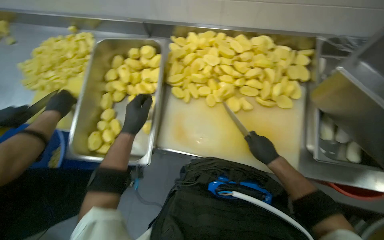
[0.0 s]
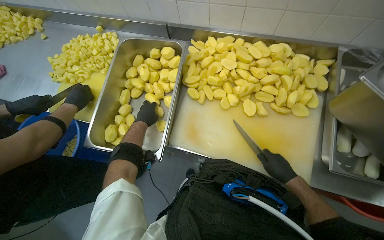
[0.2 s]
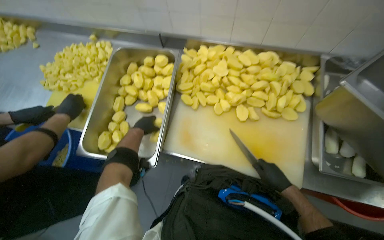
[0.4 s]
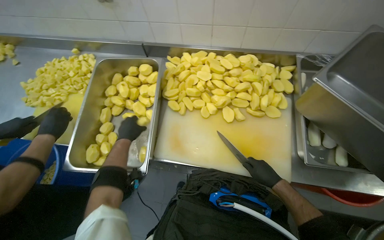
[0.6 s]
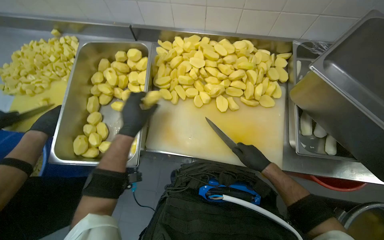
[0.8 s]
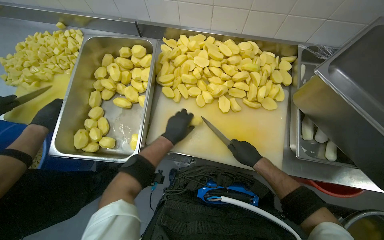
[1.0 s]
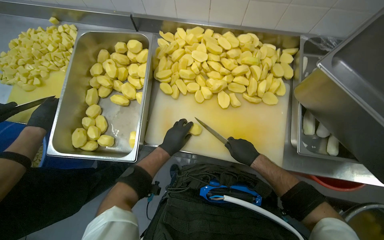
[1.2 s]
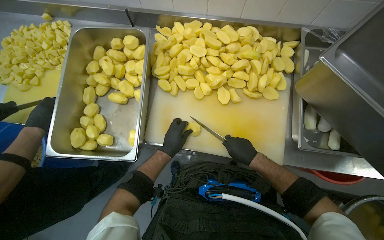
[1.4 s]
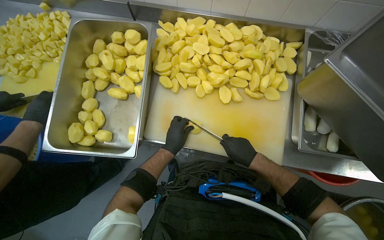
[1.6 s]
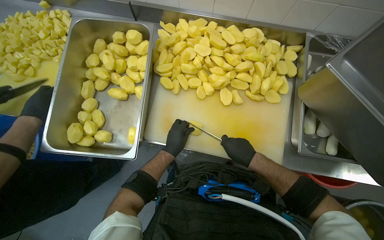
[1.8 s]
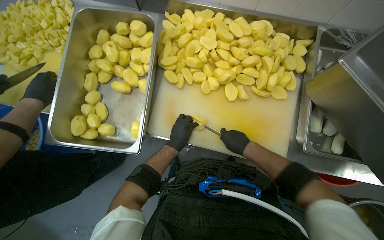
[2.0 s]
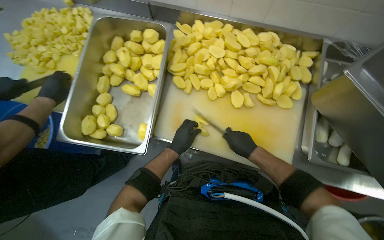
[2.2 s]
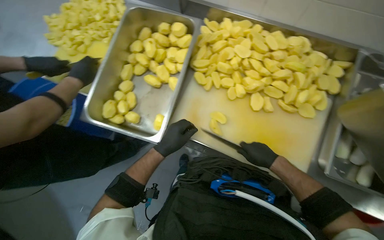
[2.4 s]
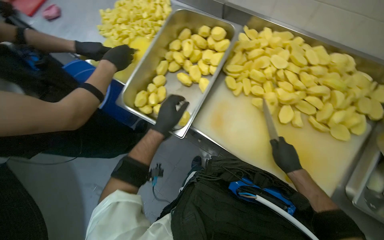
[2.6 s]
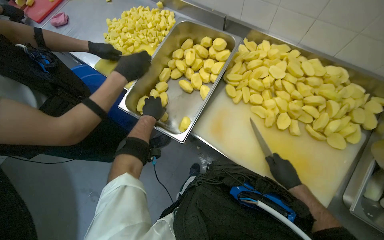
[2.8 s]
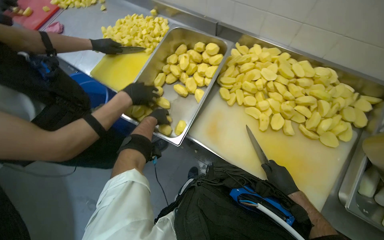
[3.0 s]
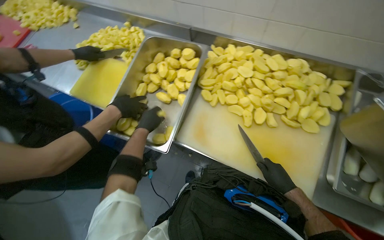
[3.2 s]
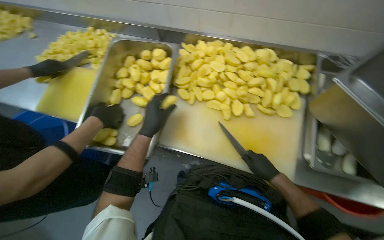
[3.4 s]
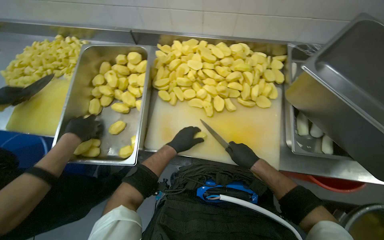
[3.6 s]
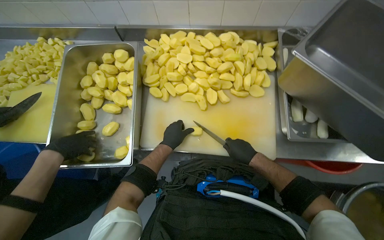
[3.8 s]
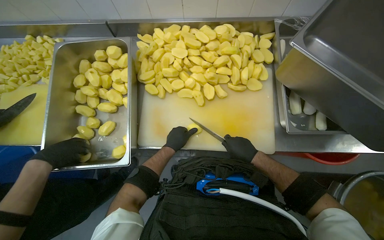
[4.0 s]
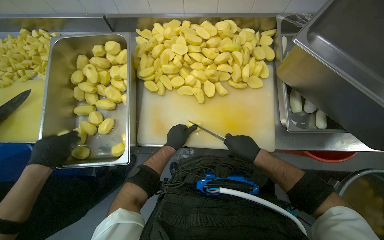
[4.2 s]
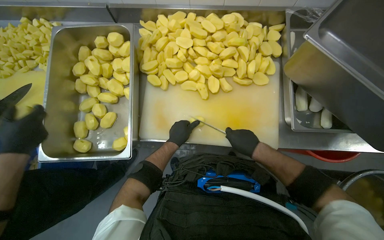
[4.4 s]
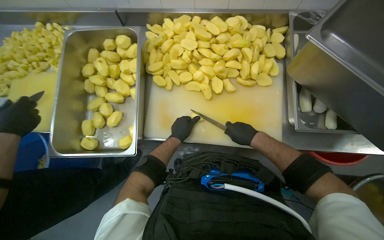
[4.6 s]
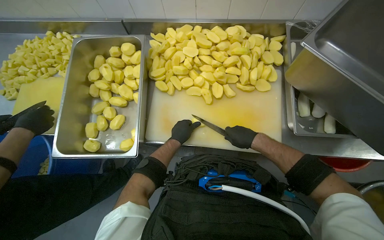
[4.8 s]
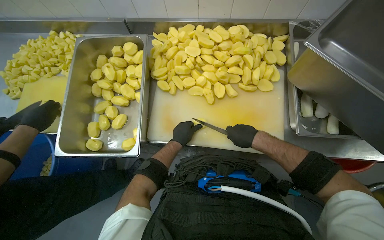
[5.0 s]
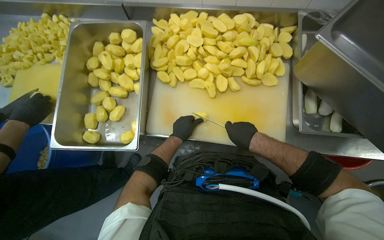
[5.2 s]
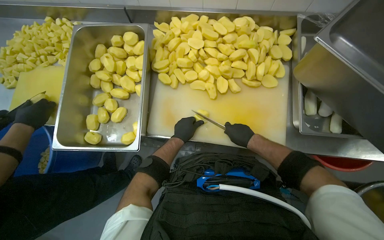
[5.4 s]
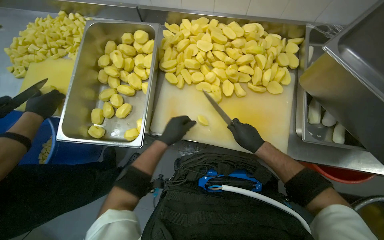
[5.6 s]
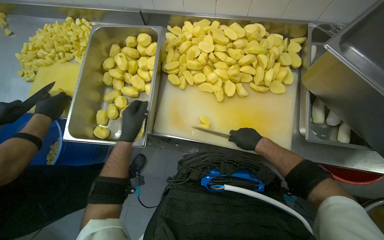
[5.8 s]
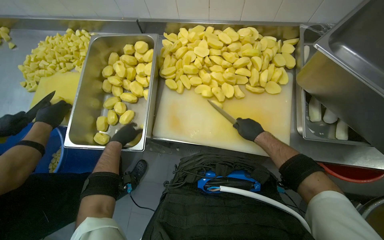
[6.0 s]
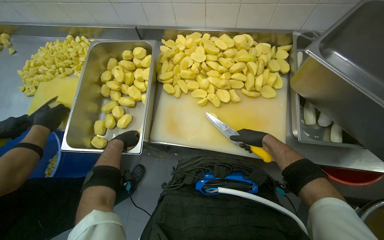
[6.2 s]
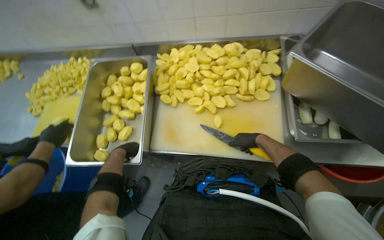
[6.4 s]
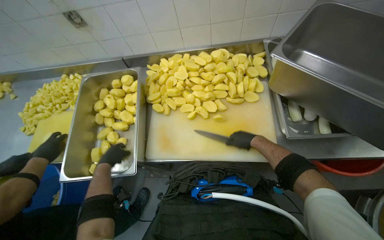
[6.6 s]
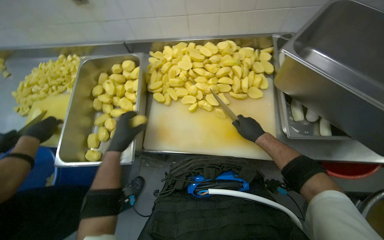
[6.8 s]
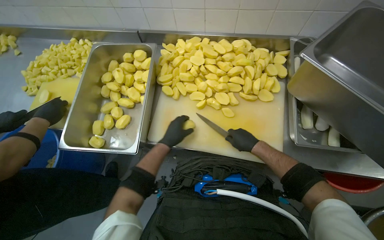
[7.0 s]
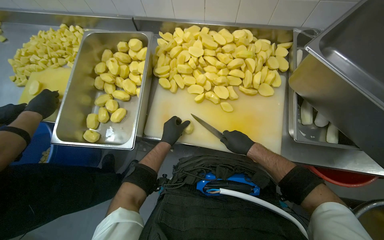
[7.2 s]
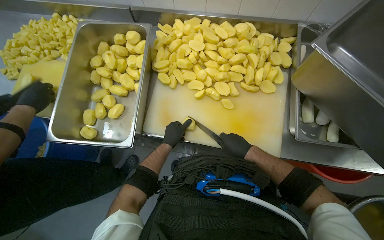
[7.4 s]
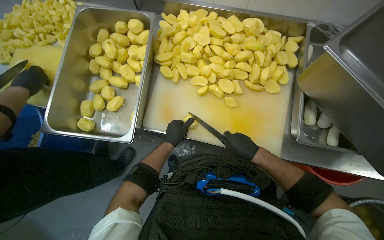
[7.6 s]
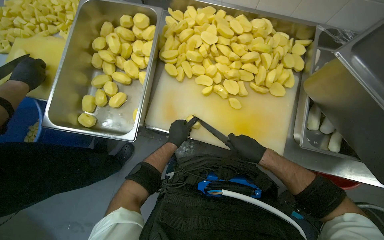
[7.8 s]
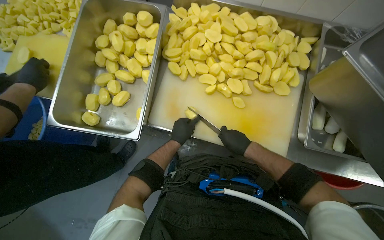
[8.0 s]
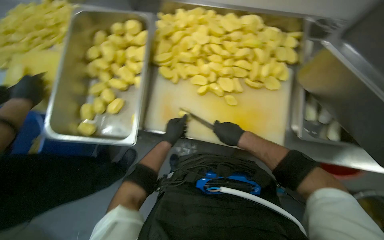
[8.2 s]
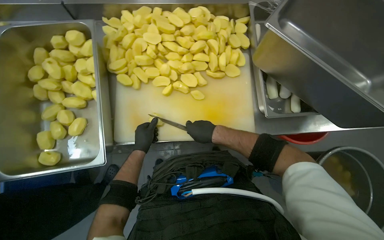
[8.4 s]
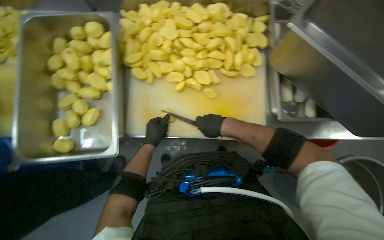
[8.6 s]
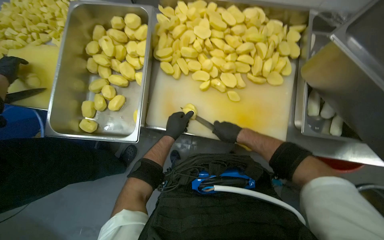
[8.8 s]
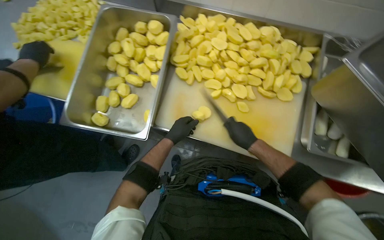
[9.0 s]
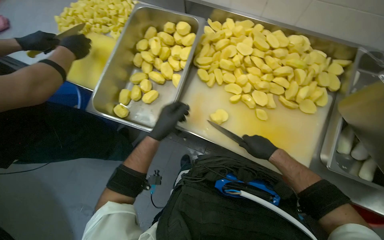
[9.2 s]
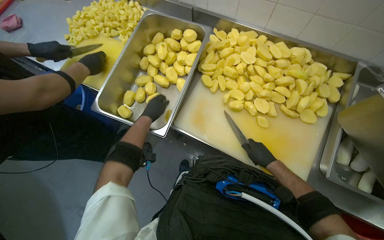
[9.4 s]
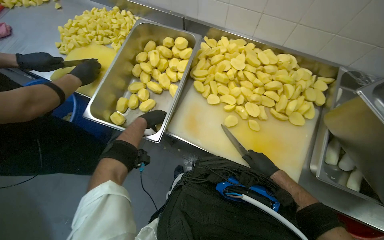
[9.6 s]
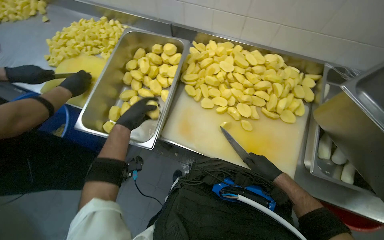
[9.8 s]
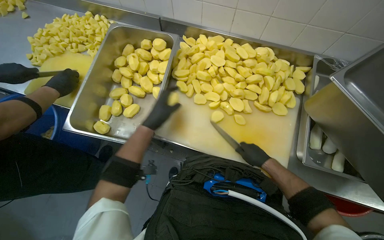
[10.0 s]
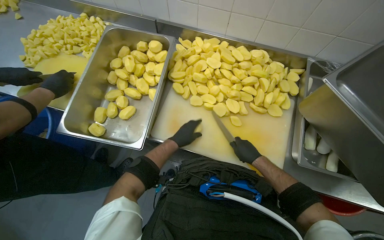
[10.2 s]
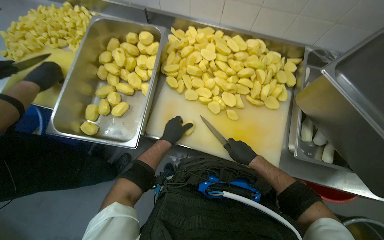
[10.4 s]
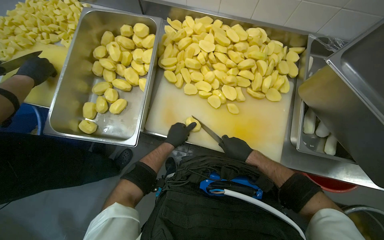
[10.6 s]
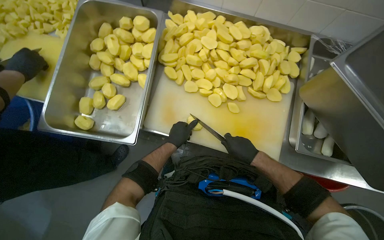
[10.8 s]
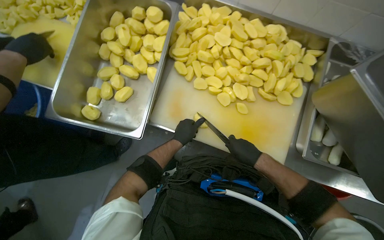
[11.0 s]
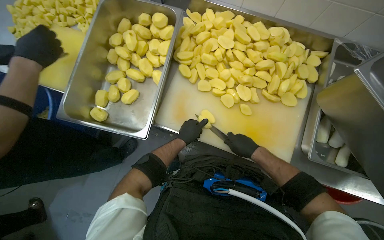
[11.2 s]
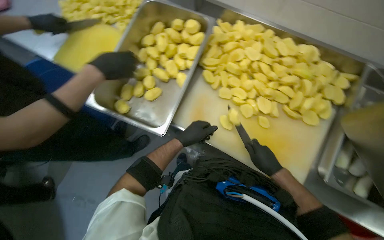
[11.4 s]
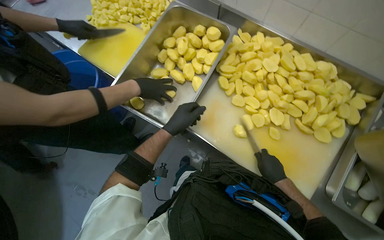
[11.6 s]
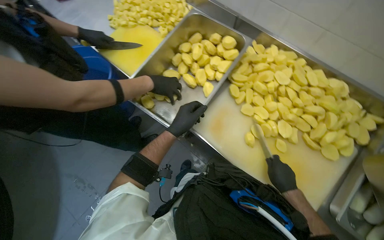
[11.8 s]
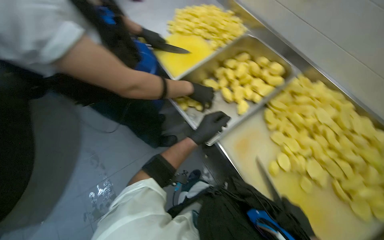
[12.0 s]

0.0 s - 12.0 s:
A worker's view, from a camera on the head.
Job: preparing food.
The whole recording: Dicing potatoes on cutting board. The worker dices peeled potatoes into smaller pieces on a cutting board.
0.0 s - 1.6 s: The left hand moves to the right and down the picture, some 15 cm.
1.6 s - 3.0 s: The left hand travels to the left by roughly 25 cm.
3.0 s - 4.4 s: The head rotates roughly 30 degrees to the right.
4.4 s - 6.0 s: The left hand goes roughly 25 cm to the left and nearer to the camera.
6.0 s - 7.6 s: The left hand goes roughly 20 cm to the right and farther from the camera.
9.0 s - 10.4 s: The left hand reaches approximately 15 cm to the left, then returns.
10.4 s - 12.0 s: The head turns to the left by some 45 degrees.

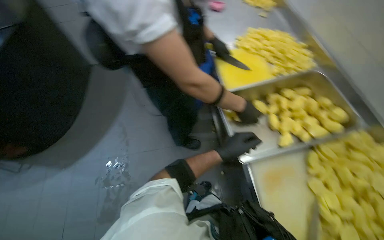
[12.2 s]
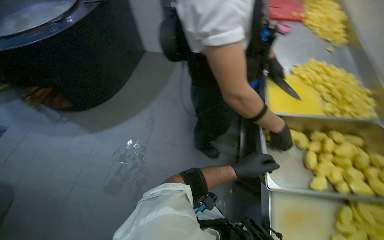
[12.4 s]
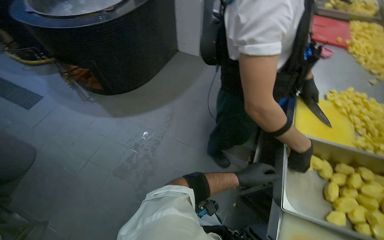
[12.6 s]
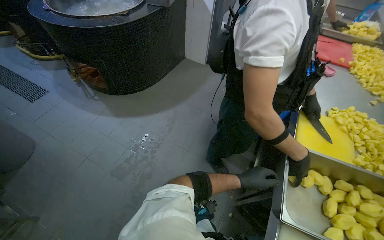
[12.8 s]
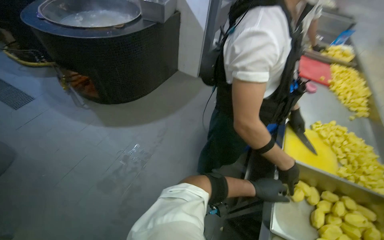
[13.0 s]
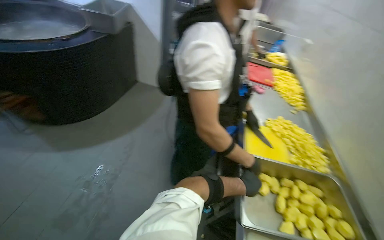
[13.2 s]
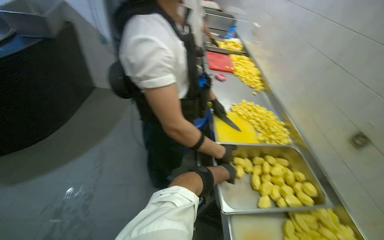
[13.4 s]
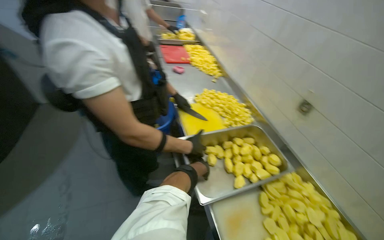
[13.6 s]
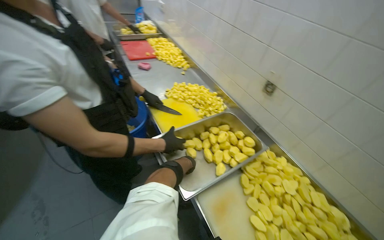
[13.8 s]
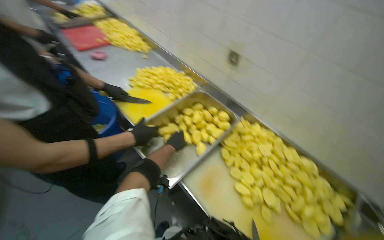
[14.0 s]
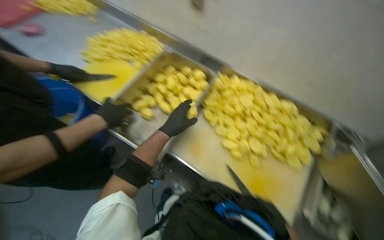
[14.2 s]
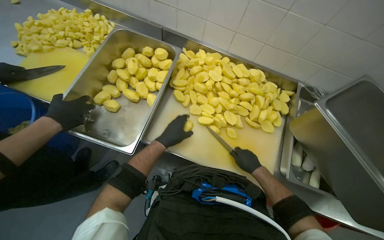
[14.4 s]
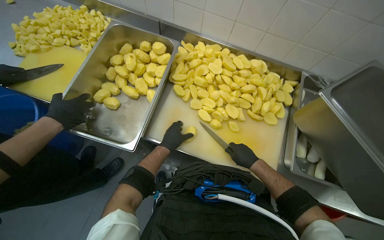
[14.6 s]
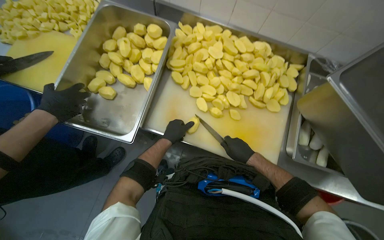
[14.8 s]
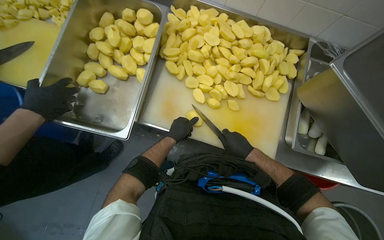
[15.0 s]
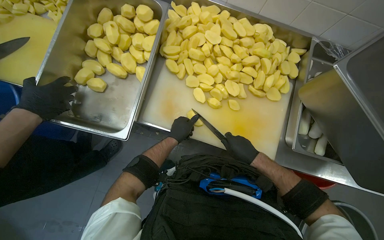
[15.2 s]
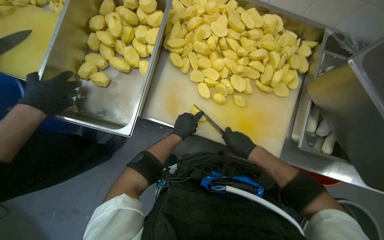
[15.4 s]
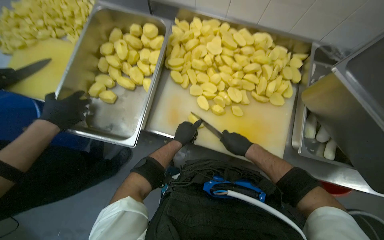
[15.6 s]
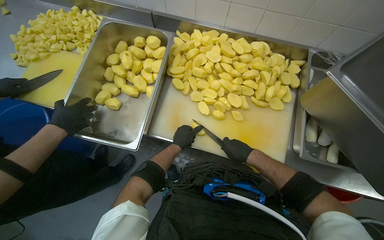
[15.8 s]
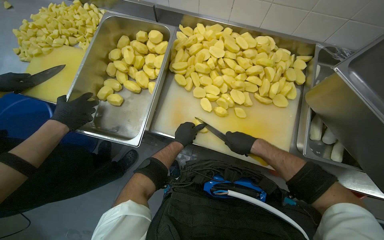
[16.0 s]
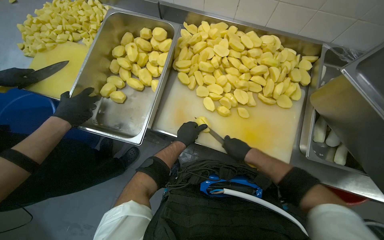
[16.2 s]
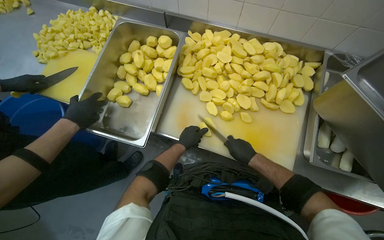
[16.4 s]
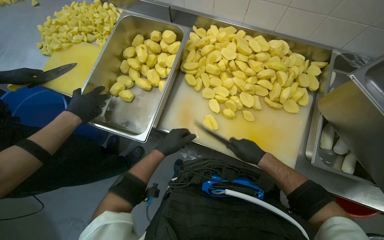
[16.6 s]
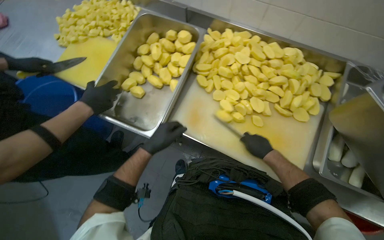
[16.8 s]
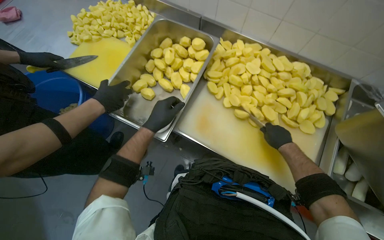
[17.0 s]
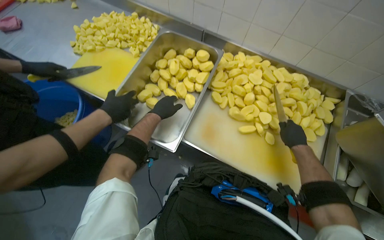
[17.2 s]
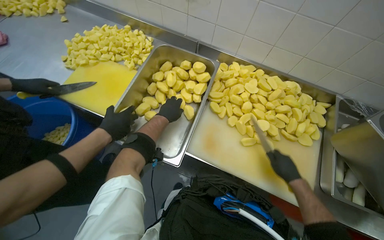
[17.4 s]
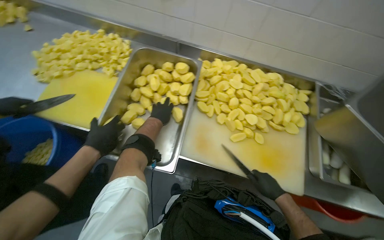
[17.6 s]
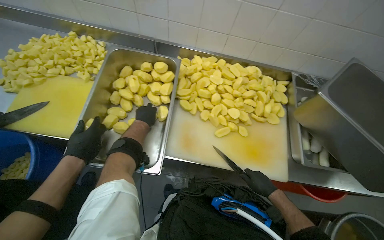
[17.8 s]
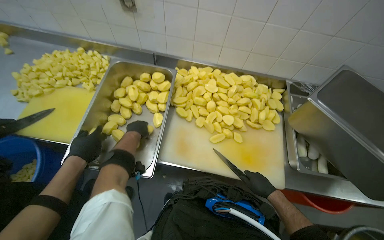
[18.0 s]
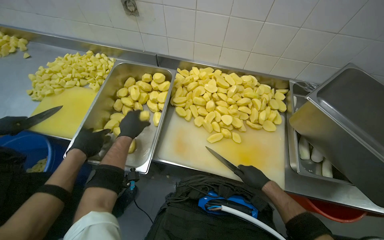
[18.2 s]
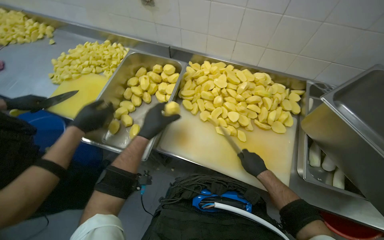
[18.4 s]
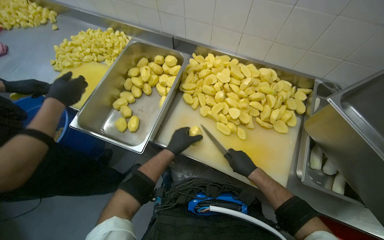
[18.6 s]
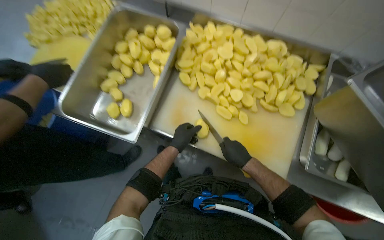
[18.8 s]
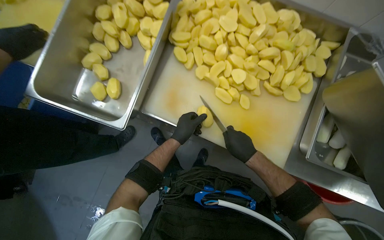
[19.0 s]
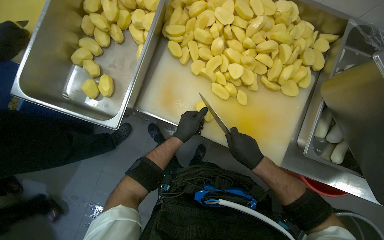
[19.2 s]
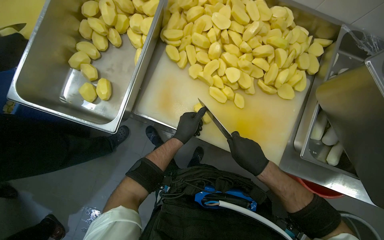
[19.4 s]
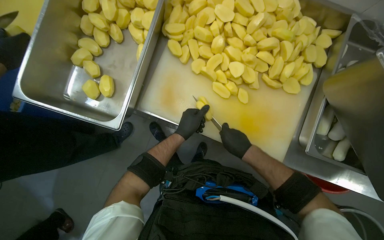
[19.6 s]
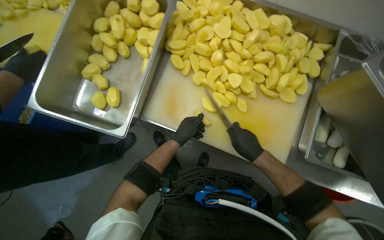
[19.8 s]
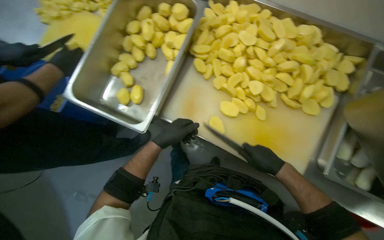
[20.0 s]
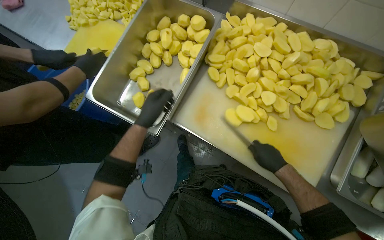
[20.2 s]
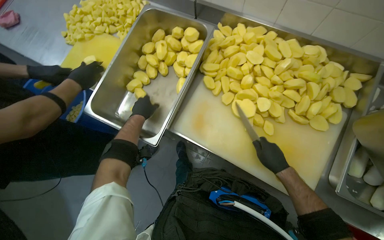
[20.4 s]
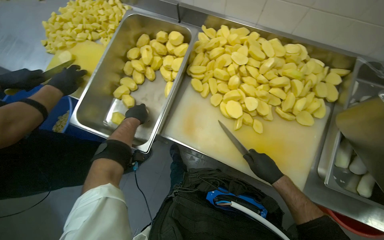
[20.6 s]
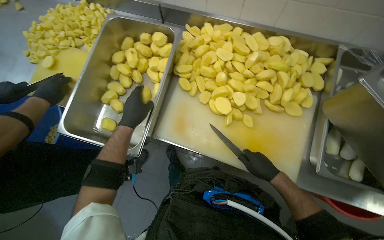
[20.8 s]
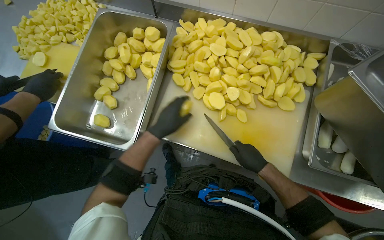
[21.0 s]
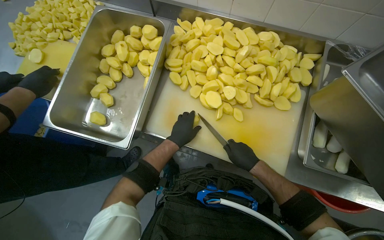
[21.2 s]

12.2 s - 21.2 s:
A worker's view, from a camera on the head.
Job: preparing food.
The whole recording: Dicing potatoes on cutting board. The worker dices peeled potatoes into smaller pieces on a cutting board.
12.2 s - 13.8 s: The view pans to the right by some 30 degrees.
13.8 s - 15.2 s: The head rotates approximately 45 degrees to the right. The view tips downward by roughly 40 degrees.
15.2 s - 16.6 s: The left hand is displaced nearer to the camera by roughly 10 cm.
16.6 s - 18.2 s: The left hand travels to the left by approximately 10 cm, and moves about 15 cm farther from the camera and comes back.
18.2 s - 19.8 s: The wearer looks roughly 20 degrees further downward. The left hand heads to the right, covering approximately 20 cm.
19.8 s - 21.2 s: The left hand goes to the left and returns, about 20 cm each way.
